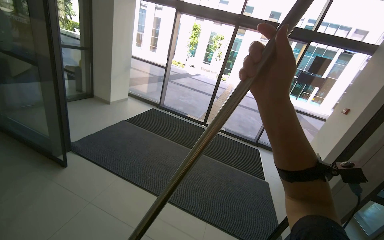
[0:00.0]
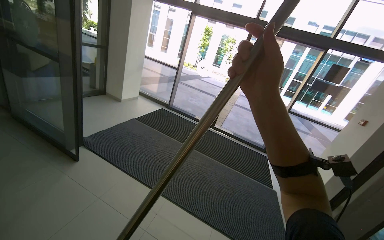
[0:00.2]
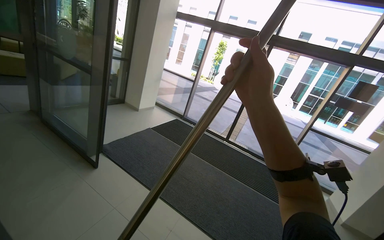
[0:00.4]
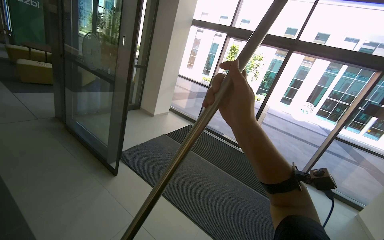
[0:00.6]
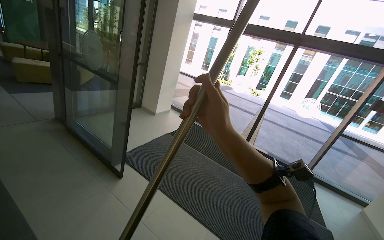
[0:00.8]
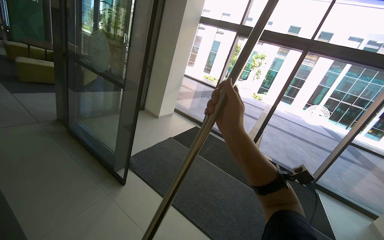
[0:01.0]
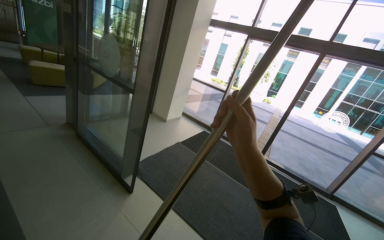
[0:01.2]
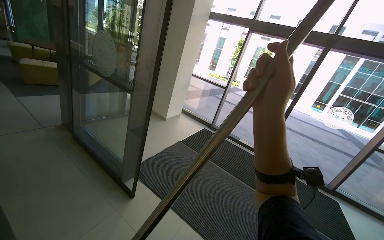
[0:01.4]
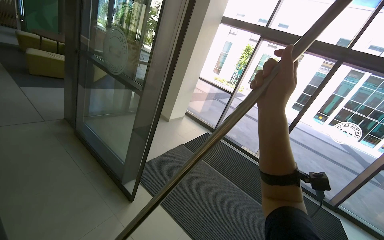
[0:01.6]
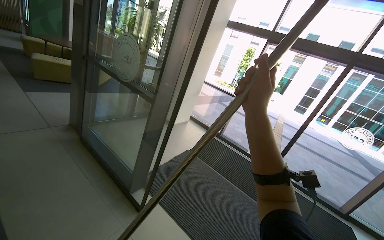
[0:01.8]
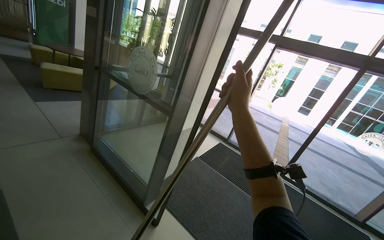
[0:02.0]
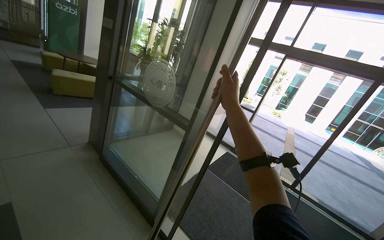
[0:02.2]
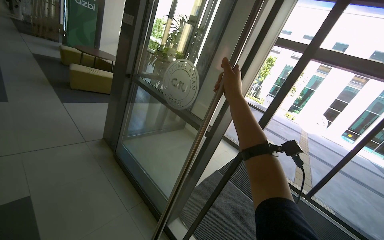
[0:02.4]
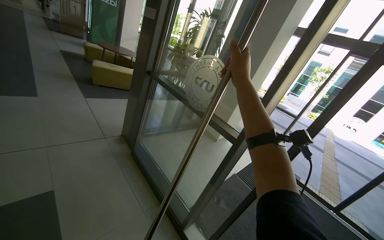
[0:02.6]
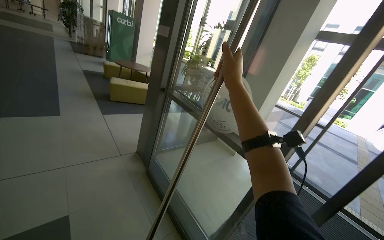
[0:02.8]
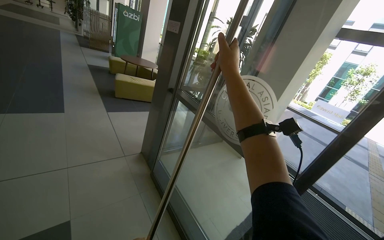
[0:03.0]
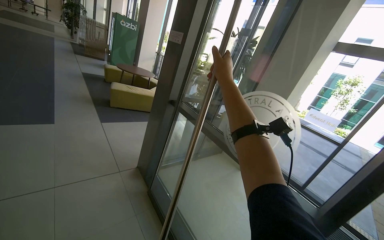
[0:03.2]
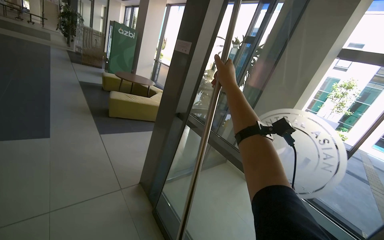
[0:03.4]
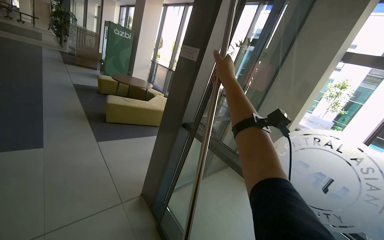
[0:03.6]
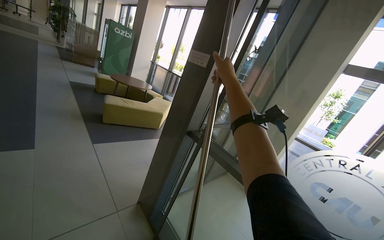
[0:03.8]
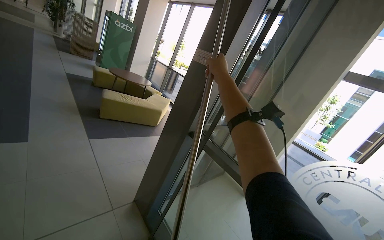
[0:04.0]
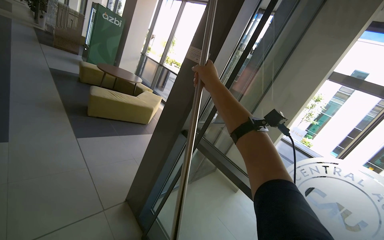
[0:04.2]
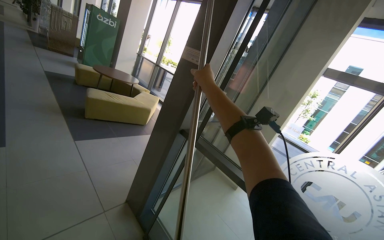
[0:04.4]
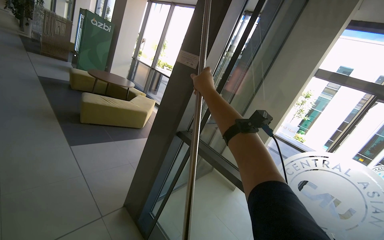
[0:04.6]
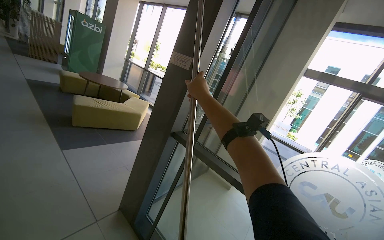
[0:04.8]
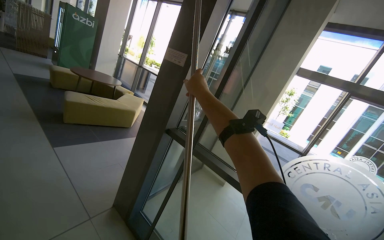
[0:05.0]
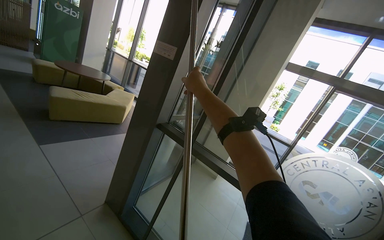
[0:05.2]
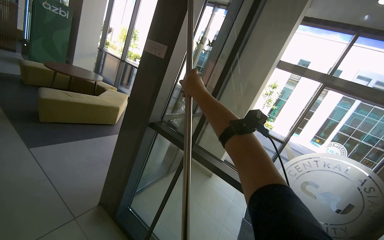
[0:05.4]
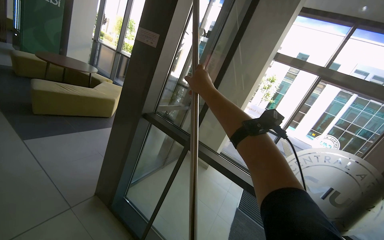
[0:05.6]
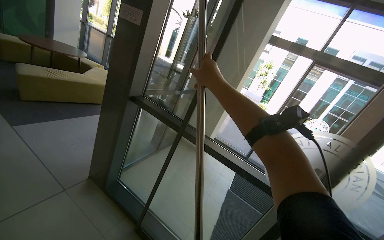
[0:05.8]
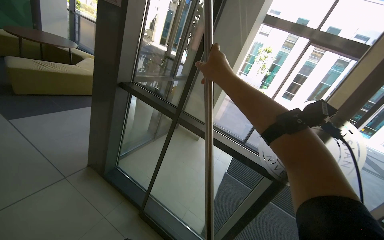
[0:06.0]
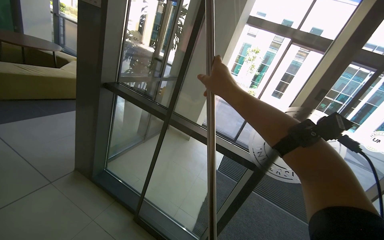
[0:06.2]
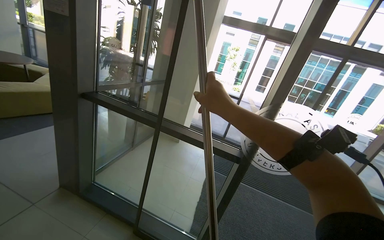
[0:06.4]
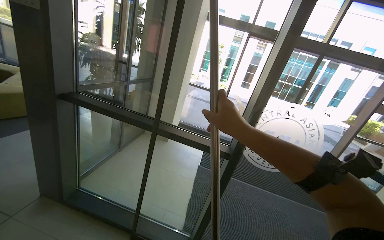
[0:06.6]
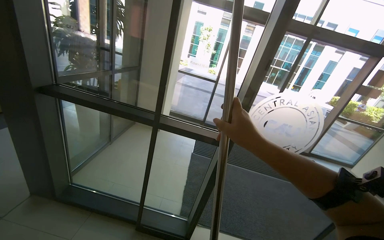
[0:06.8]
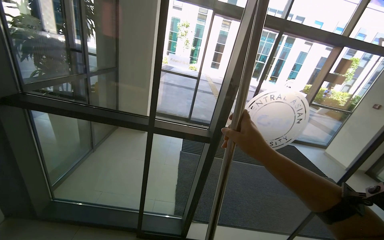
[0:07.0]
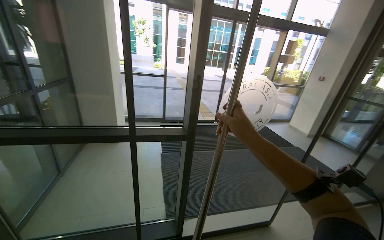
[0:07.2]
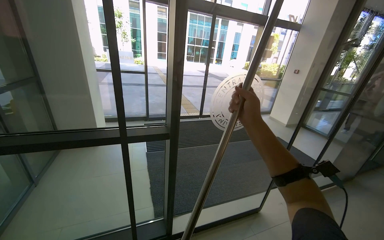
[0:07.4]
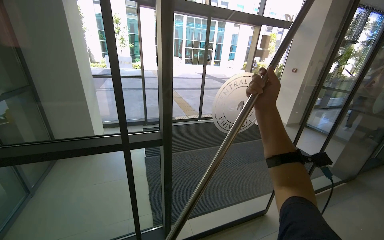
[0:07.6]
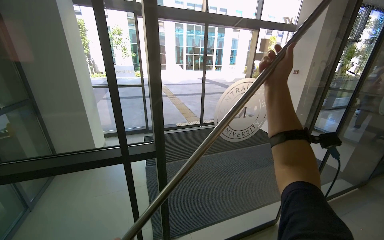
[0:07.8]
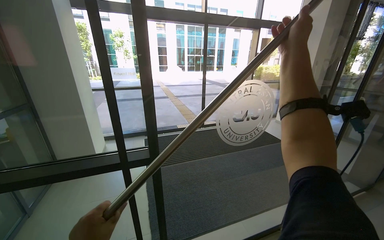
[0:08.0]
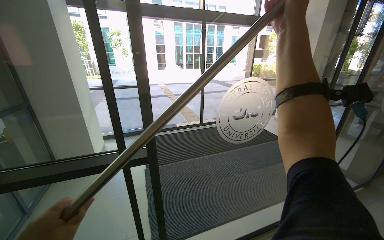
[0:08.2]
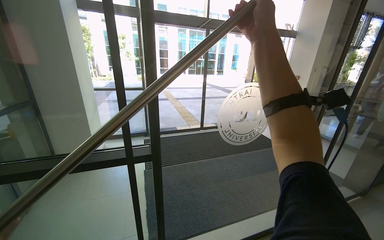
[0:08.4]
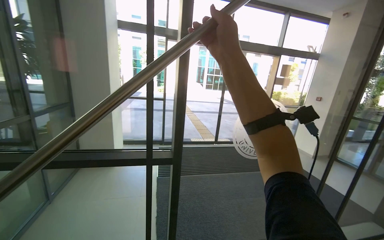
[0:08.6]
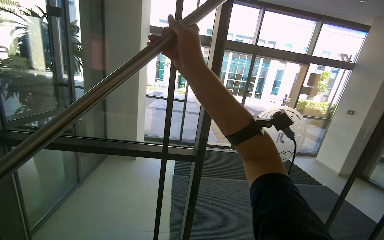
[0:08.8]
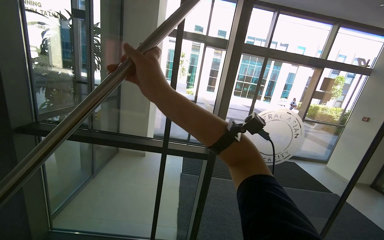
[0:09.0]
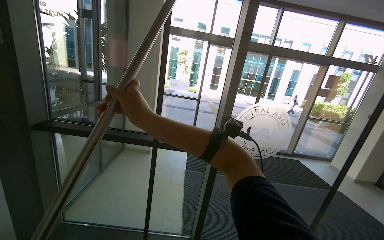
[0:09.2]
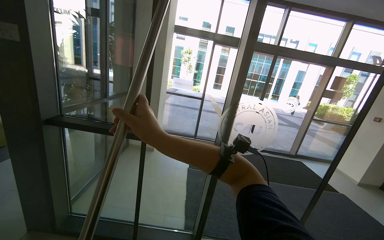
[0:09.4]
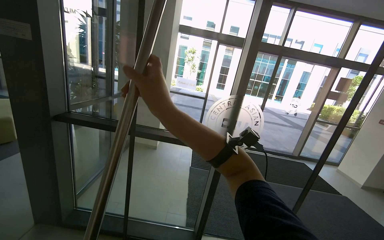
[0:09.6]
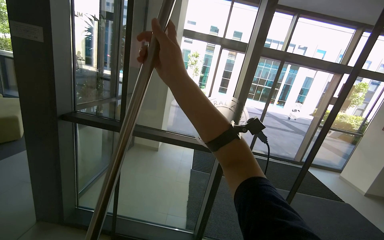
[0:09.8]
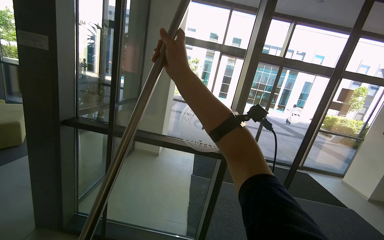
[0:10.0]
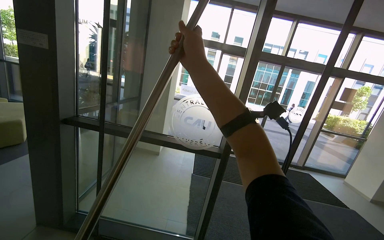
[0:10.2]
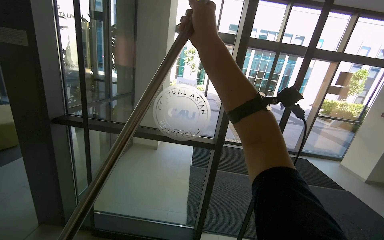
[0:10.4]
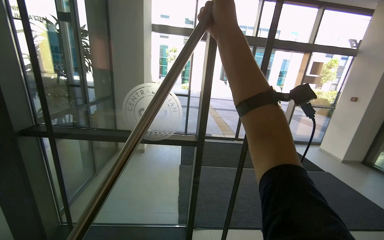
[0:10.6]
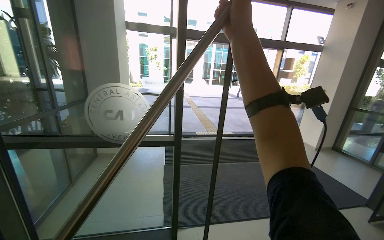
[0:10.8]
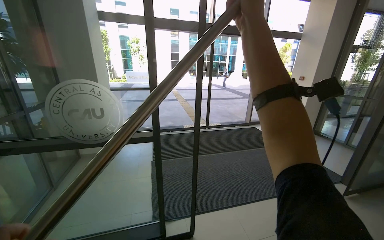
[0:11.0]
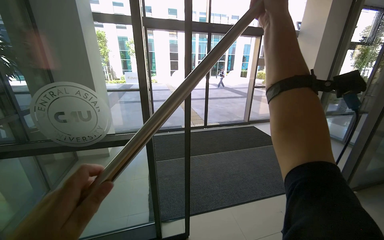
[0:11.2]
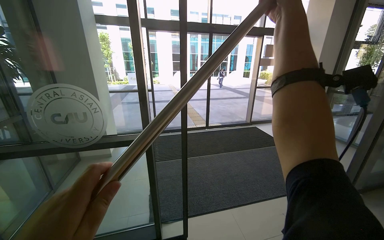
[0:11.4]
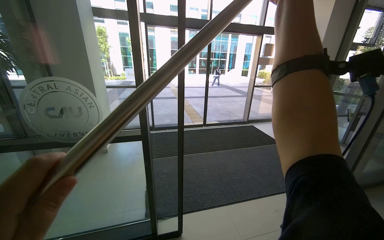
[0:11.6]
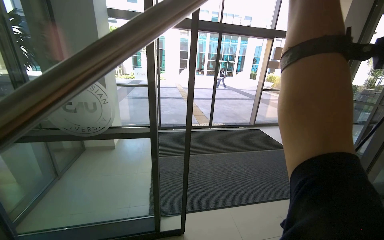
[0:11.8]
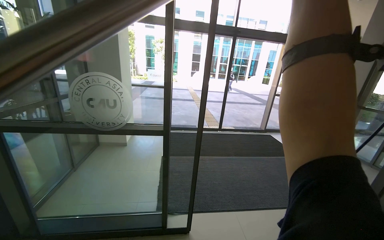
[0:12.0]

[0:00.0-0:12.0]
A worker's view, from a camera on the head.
Job: cleaning windows.
The whole recording: Wiping window frames with pole. The worker wipes the vertical window frames using a long pole.
0.0 to 1.6 s: The camera travels approximately 90 cm. The wearer looks some 15 degrees further to the left.
1.6 to 3.0 s: The camera travels some 1 m. The view swings approximately 15 degrees to the left.
3.0 to 4.4 s: The wearer moves about 60 cm.
4.4 to 6.0 s: The camera pitches downward, by roughly 15 degrees.
6.0 to 7.6 s: The head rotates approximately 50 degrees to the right.
7.6 to 9.0 s: The head rotates some 20 degrees to the left. The right hand shifts about 50 cm to the left and nearer to the camera.
9.0 to 10.4 s: The right hand moves to the right, approximately 10 cm.

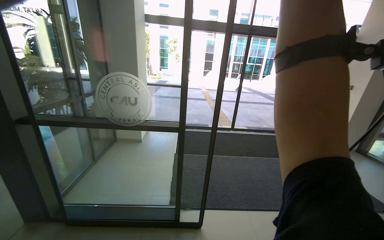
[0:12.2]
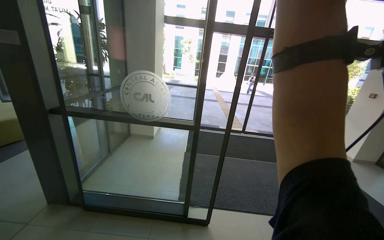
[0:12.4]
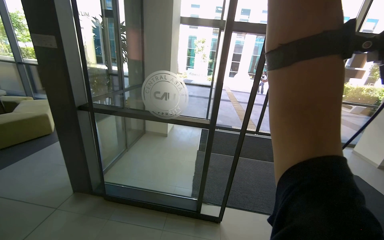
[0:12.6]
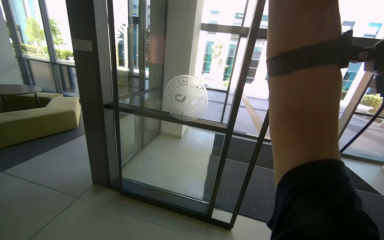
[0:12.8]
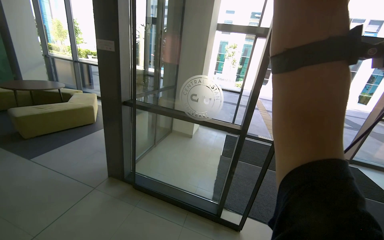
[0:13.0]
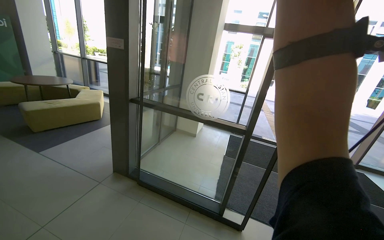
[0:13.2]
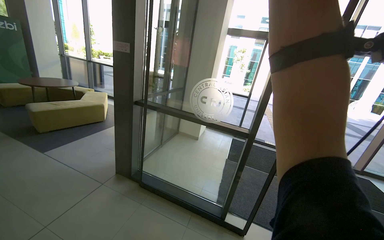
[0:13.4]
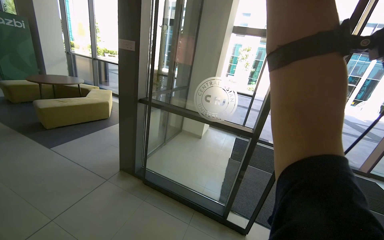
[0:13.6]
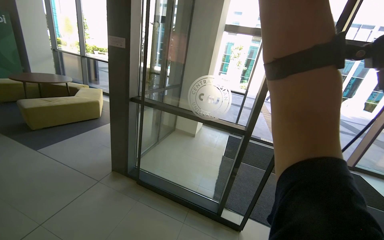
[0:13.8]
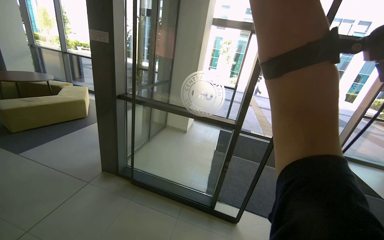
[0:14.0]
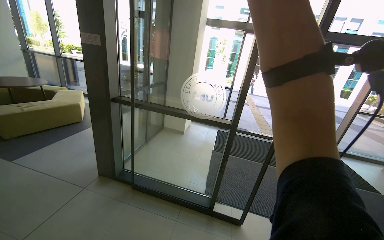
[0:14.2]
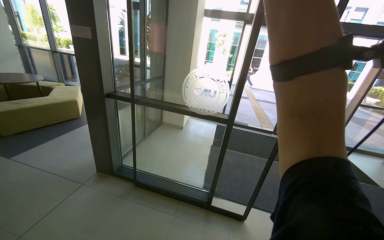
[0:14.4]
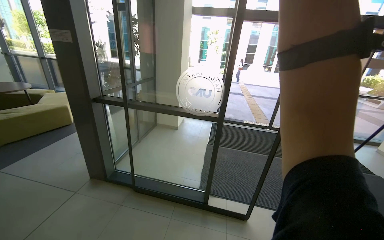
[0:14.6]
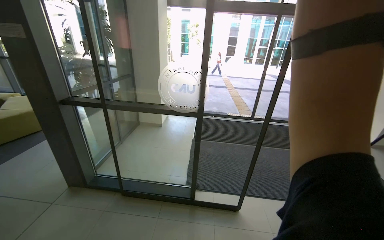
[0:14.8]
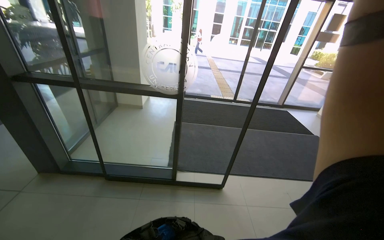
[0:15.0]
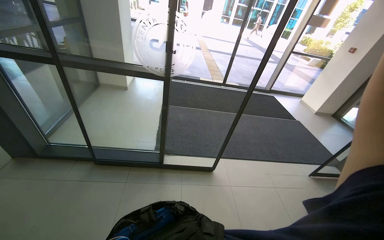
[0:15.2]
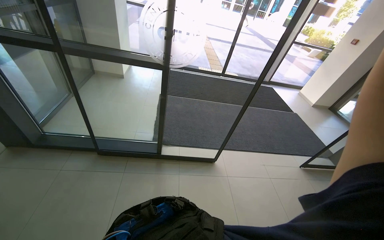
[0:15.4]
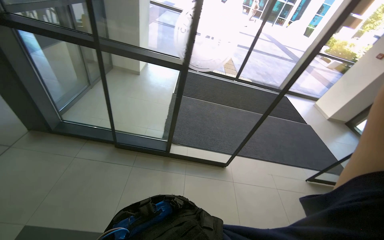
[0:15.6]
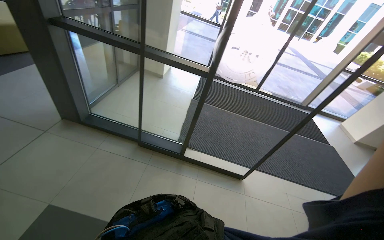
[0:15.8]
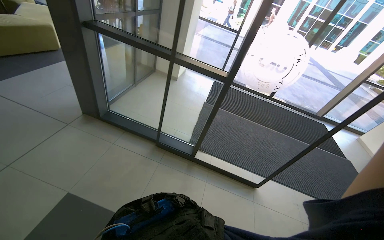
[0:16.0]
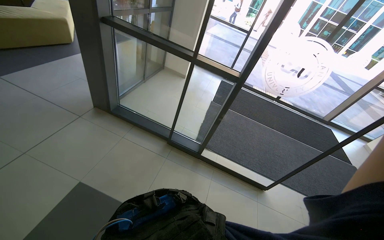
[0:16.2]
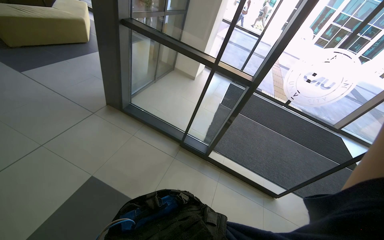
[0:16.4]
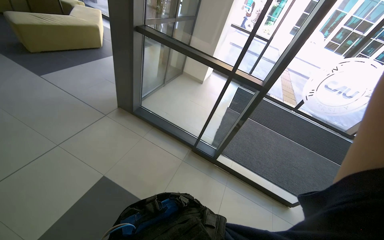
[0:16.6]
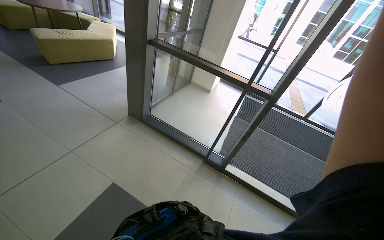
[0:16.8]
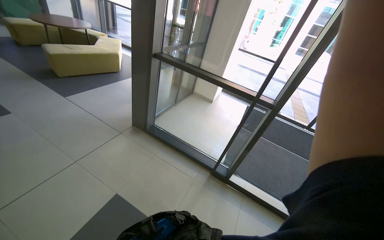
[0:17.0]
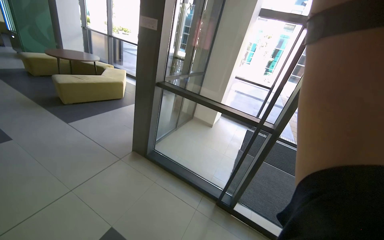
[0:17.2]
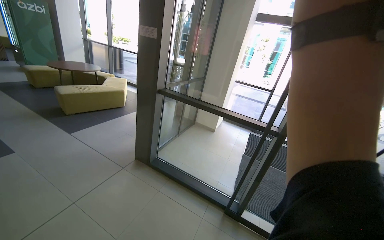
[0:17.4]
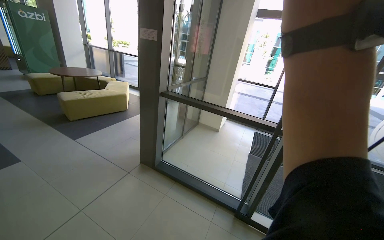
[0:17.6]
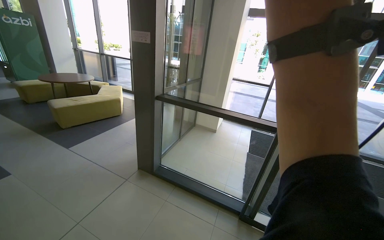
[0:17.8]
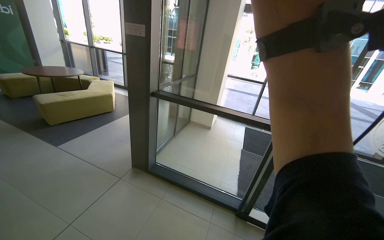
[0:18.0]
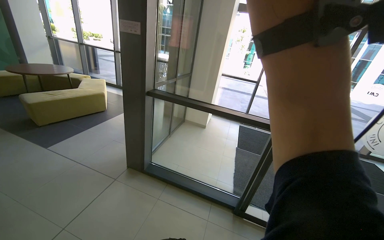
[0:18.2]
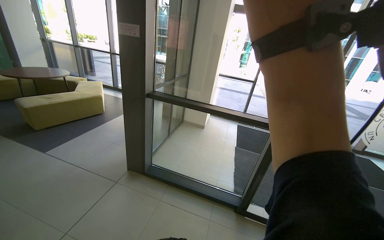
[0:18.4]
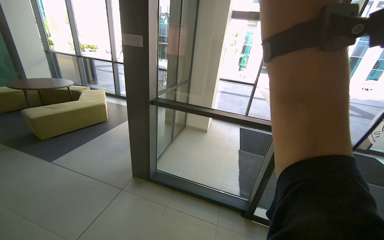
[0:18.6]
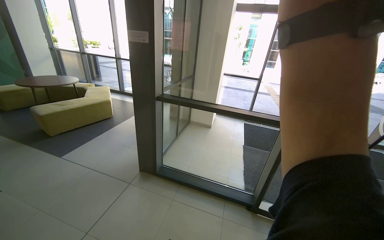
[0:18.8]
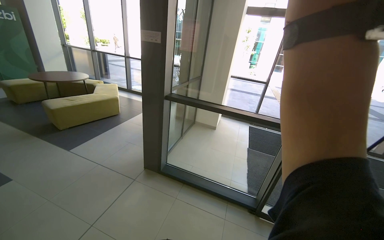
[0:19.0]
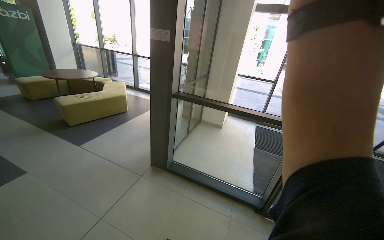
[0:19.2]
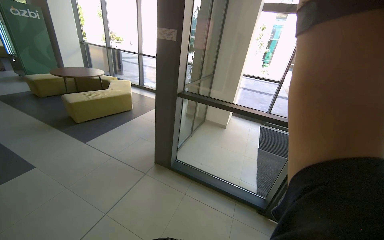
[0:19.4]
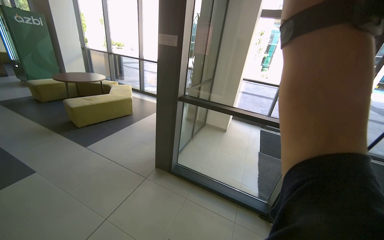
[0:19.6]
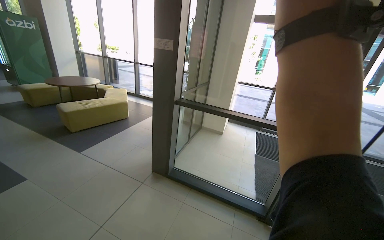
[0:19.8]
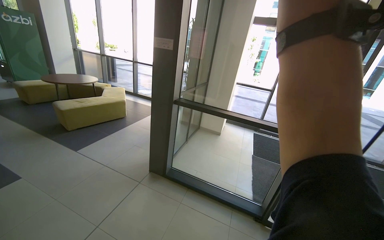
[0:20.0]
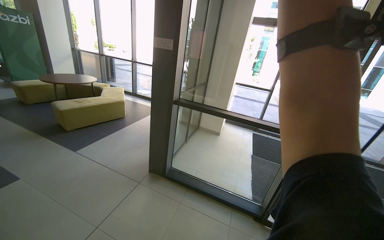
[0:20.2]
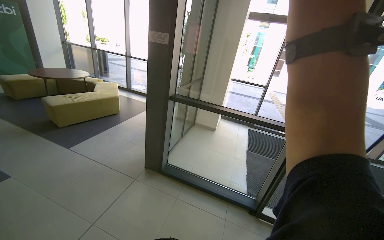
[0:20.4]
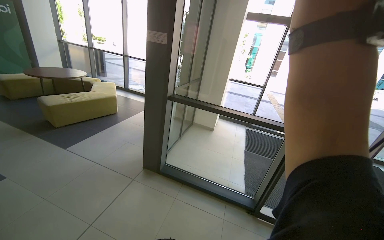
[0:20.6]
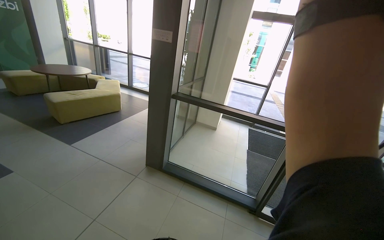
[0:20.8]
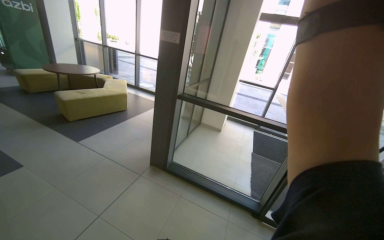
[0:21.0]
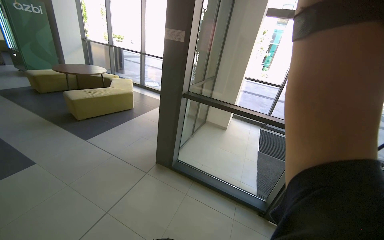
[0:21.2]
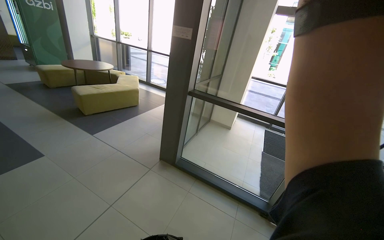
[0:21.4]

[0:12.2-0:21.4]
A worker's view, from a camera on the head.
Job: cleaning windows.
The whole recording: Wiping window frames with pole. The worker wipes the vertical window frames using a long pole.
12.2 to 13.8 s: The wearer's head swings some 20 degrees to the left.
13.8 to 15.2 s: The wearer's head swings roughly 25 degrees to the right. The camera pitches downward, by some 20 degrees.
15.2 to 16.8 s: The head turns to the left by roughly 30 degrees.
16.8 to 18.4 s: The view tips upward by approximately 15 degrees.
